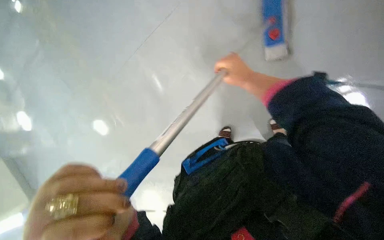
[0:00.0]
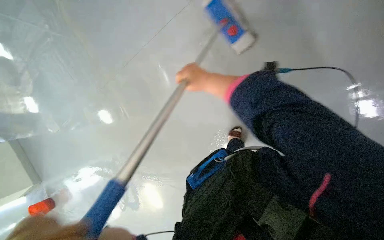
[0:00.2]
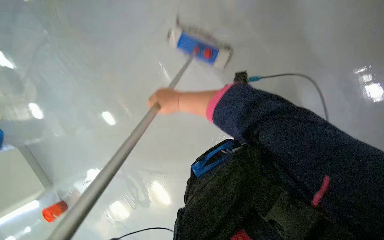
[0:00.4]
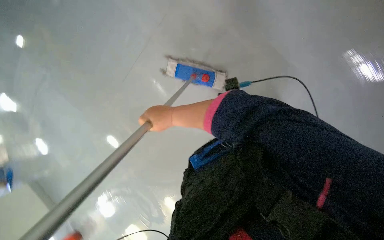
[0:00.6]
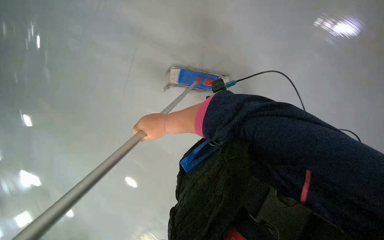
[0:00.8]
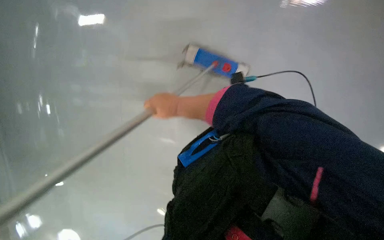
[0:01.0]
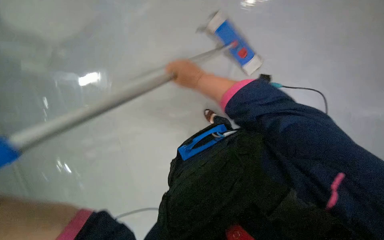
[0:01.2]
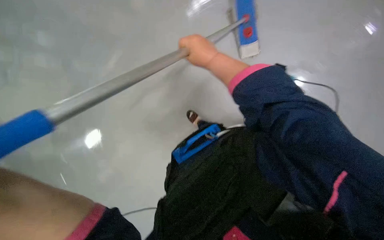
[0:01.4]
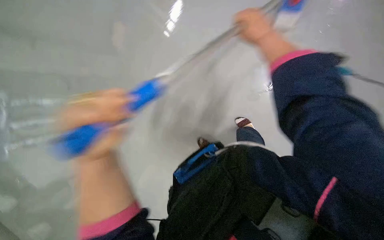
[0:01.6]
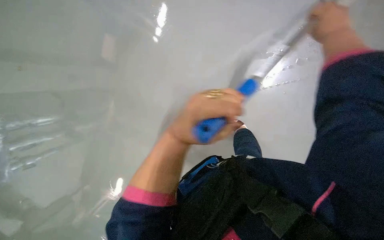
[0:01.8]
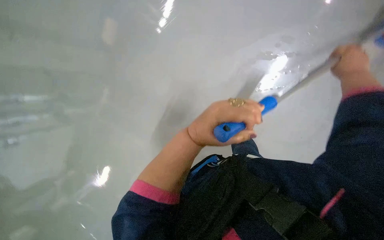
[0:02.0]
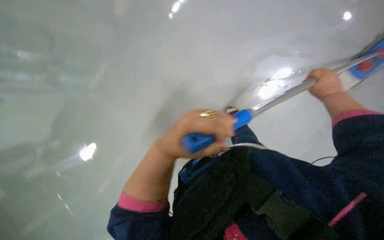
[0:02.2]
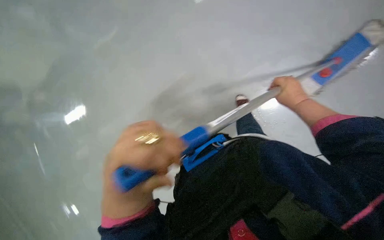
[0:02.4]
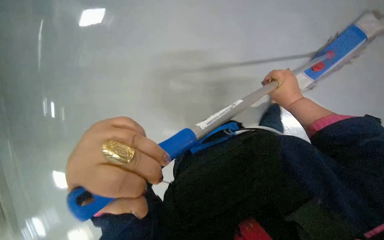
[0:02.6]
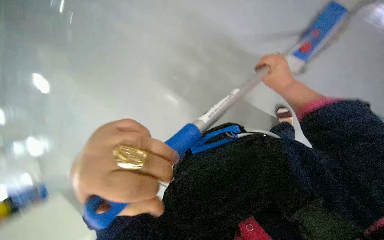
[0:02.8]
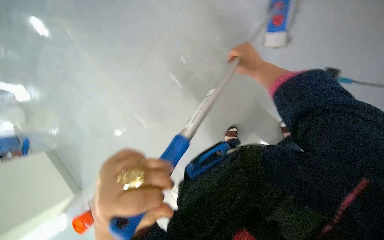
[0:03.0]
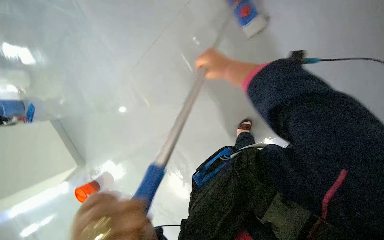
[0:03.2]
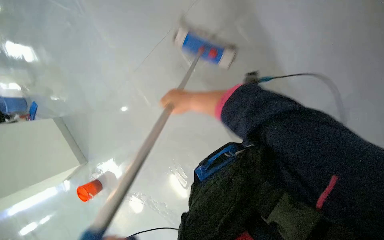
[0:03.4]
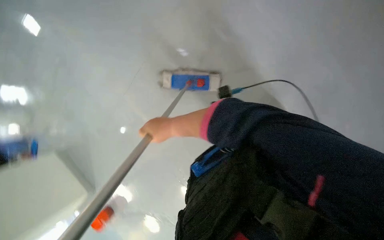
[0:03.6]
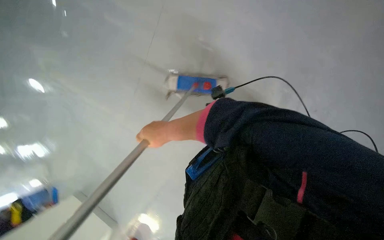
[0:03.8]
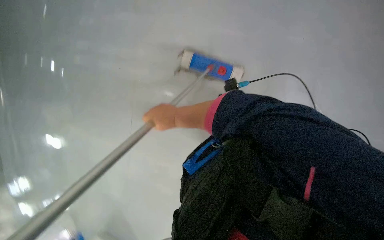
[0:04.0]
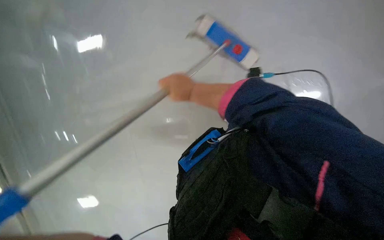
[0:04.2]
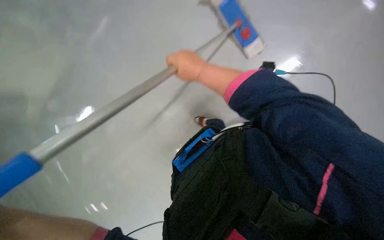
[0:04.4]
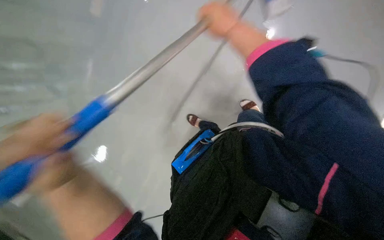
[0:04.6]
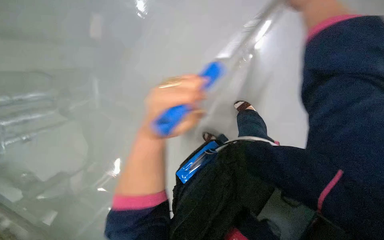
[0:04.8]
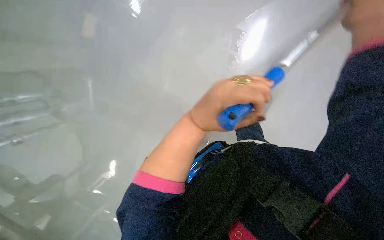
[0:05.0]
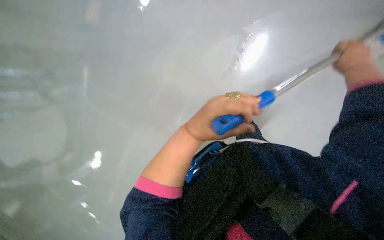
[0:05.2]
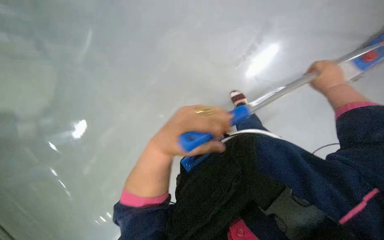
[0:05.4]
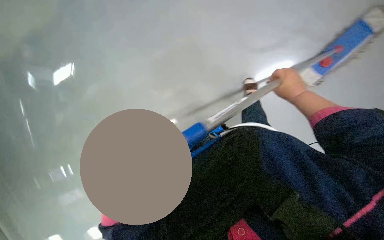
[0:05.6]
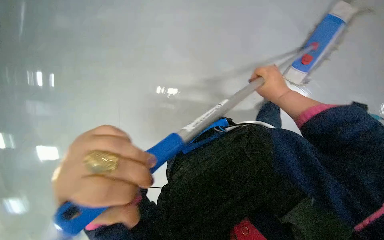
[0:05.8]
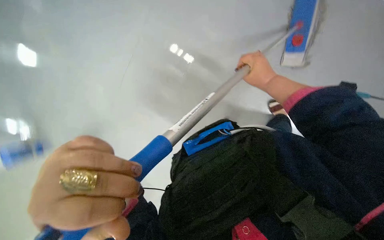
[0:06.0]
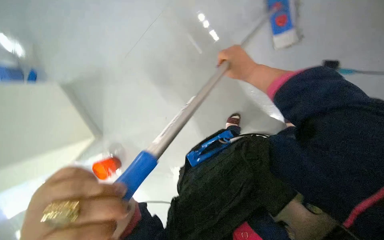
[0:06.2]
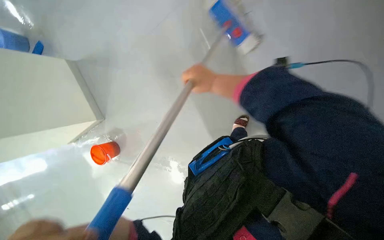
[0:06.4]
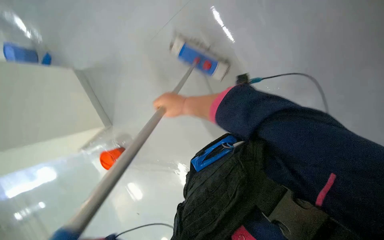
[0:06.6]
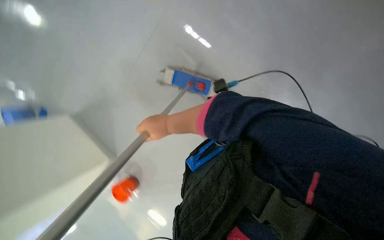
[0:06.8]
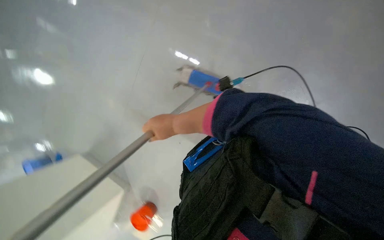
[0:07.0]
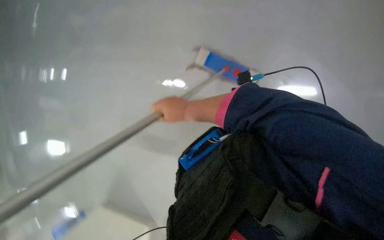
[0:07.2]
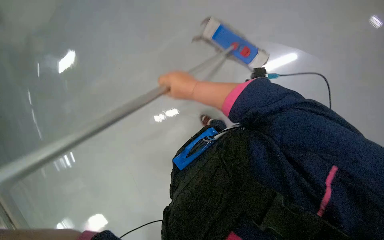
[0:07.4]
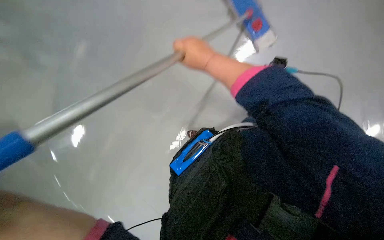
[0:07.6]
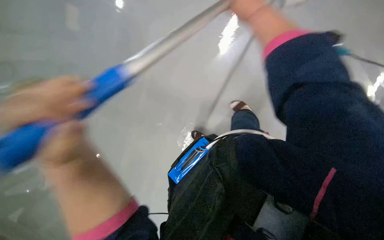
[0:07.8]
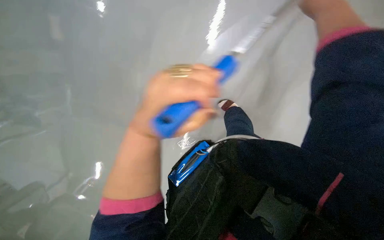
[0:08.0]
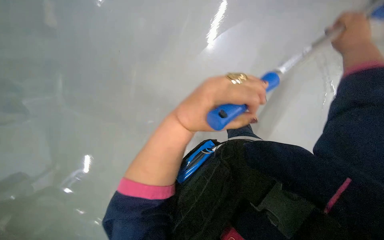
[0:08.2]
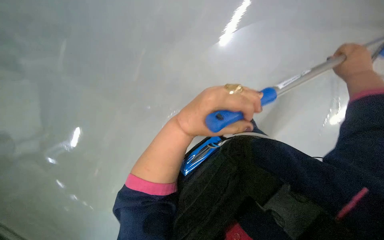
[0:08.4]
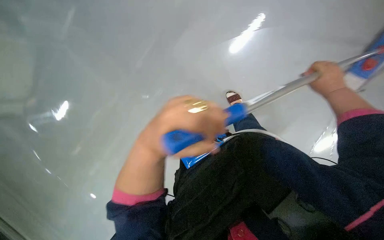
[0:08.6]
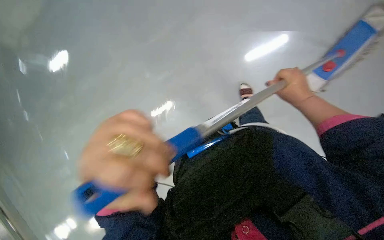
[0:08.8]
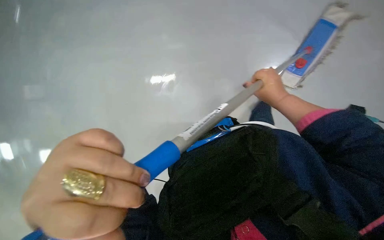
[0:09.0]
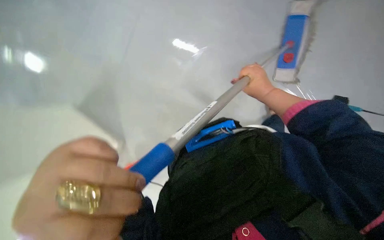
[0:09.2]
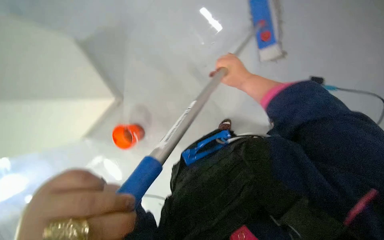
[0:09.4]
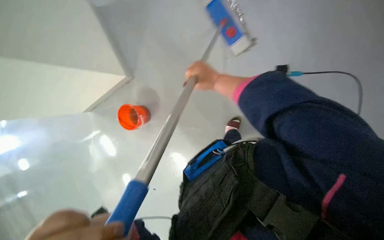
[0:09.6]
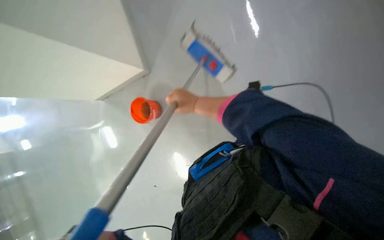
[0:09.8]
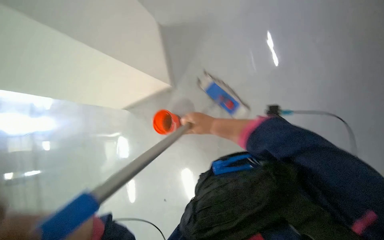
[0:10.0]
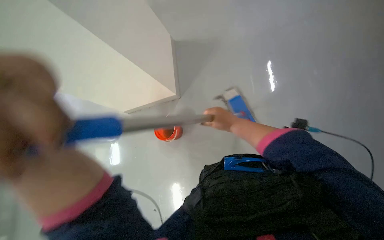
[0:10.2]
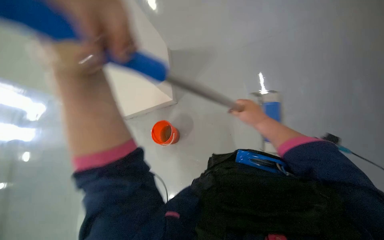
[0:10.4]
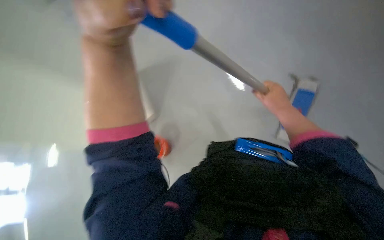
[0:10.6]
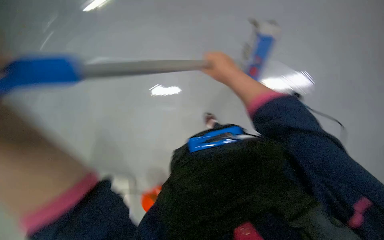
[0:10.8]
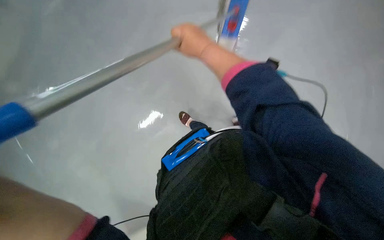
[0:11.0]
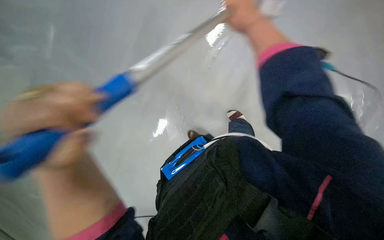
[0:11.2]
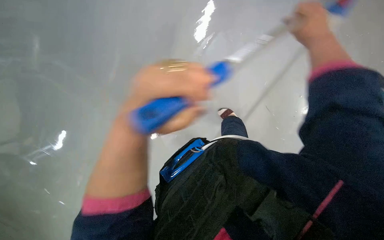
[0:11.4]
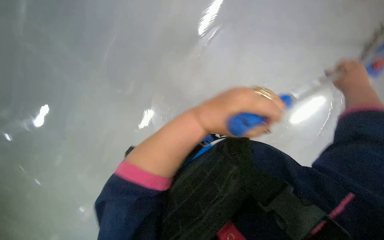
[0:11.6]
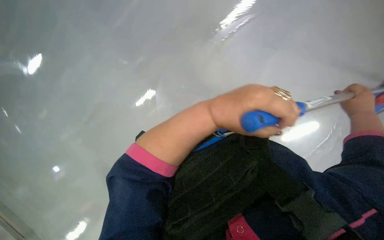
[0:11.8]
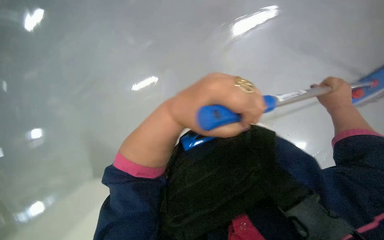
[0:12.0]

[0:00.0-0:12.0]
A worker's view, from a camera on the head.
Job: mopping floor.
The whole recording: Mopping the floor. The worker mops the floor with a flat mop, moving across different areas of the room.
0:01.6 to 0:03.0: The right hand goes roughly 15 cm down the picture, and goes to the right and returns, some 20 cm each way.
0:06.0 to 0:07.6: The right hand travels to the left and nearer to the camera by approximately 25 cm.
0:09.0 to 0:10.4: The wearer looks approximately 10 degrees further upward.
0:10.4 to 0:12.0: The right hand goes left and right, some 50 cm each way, reversing 2 times.

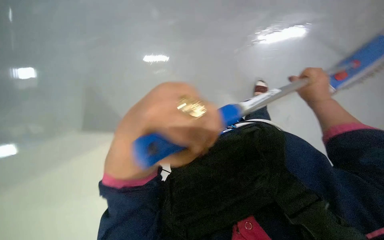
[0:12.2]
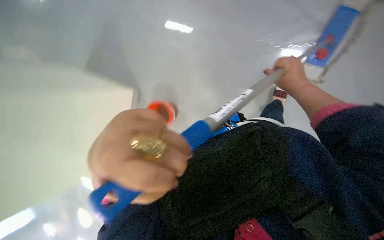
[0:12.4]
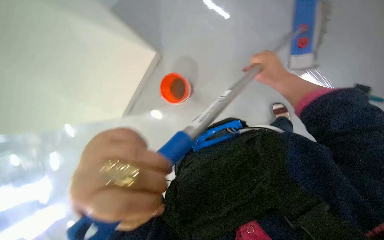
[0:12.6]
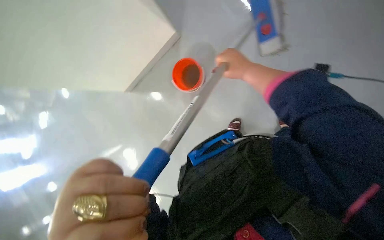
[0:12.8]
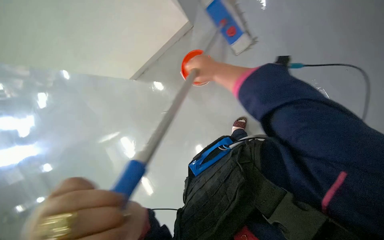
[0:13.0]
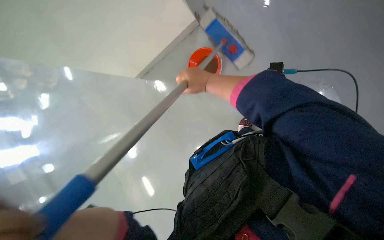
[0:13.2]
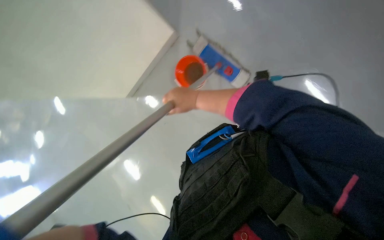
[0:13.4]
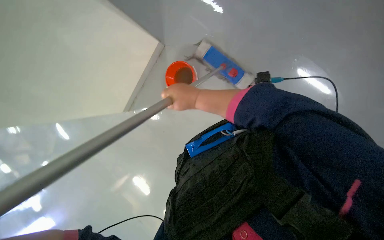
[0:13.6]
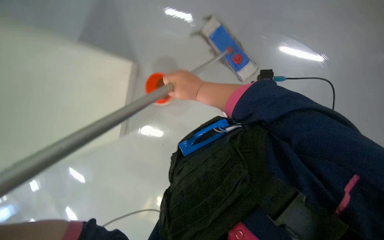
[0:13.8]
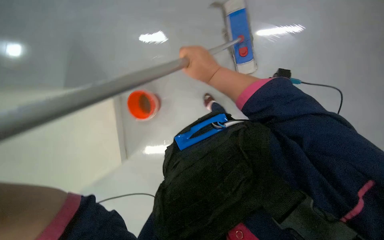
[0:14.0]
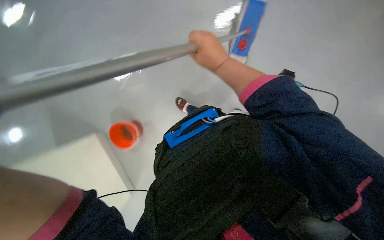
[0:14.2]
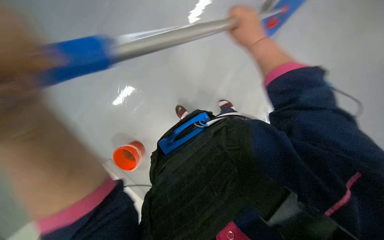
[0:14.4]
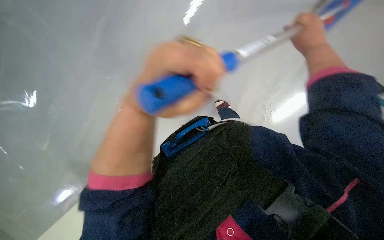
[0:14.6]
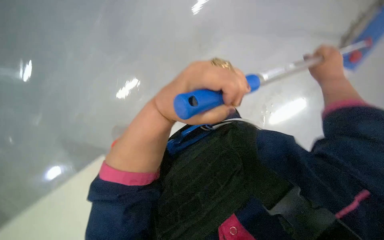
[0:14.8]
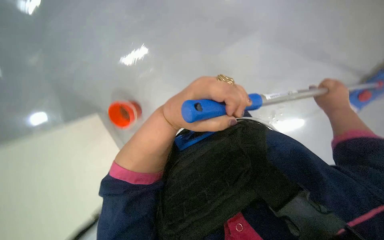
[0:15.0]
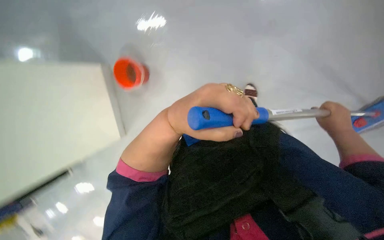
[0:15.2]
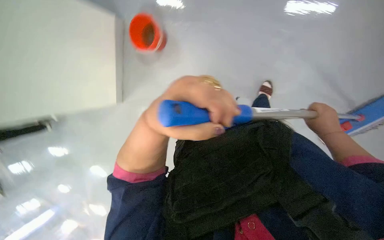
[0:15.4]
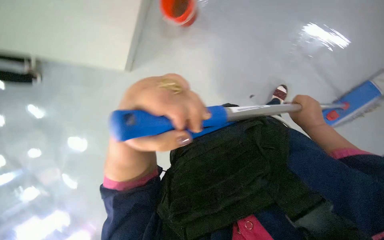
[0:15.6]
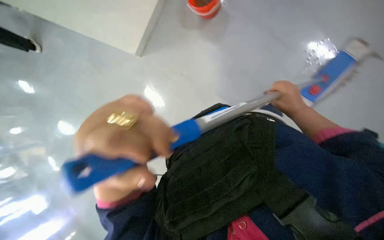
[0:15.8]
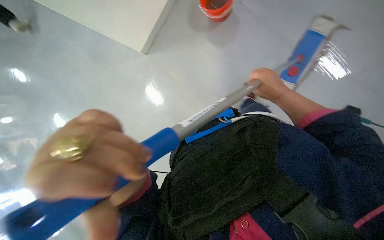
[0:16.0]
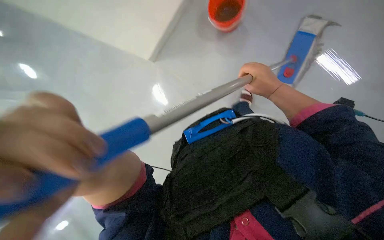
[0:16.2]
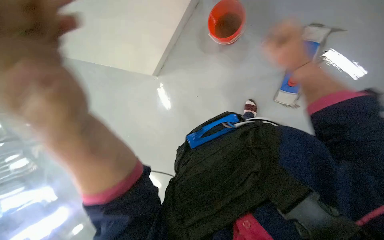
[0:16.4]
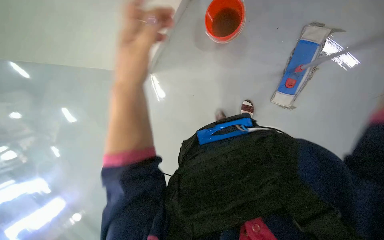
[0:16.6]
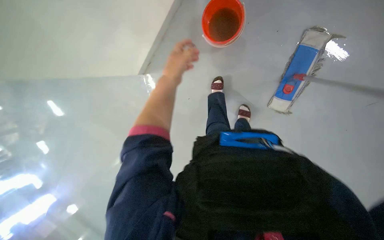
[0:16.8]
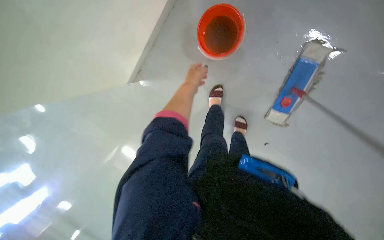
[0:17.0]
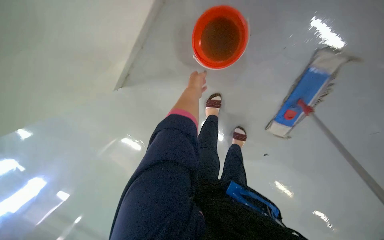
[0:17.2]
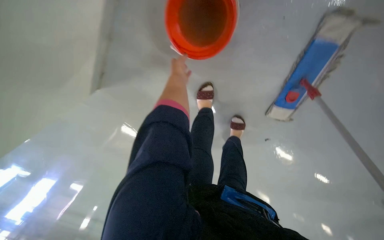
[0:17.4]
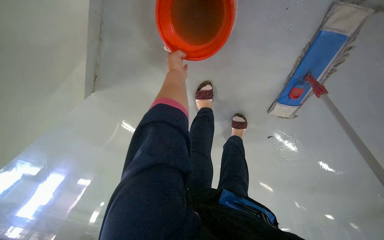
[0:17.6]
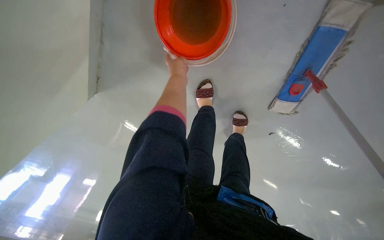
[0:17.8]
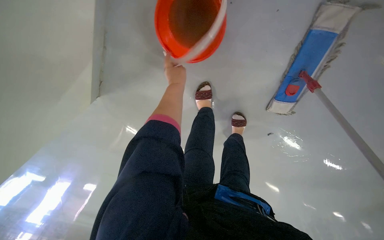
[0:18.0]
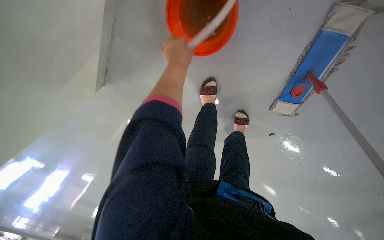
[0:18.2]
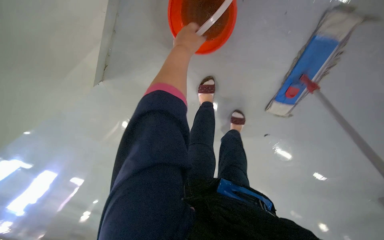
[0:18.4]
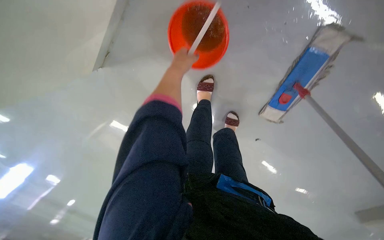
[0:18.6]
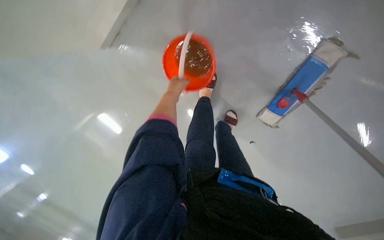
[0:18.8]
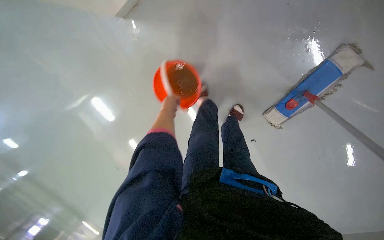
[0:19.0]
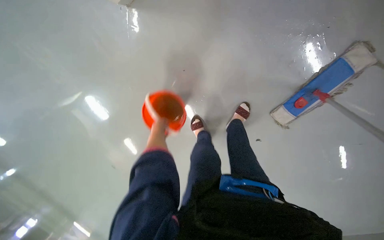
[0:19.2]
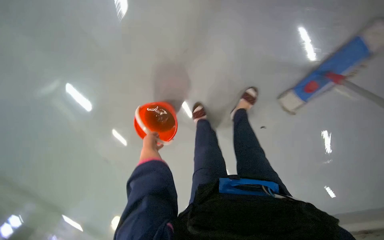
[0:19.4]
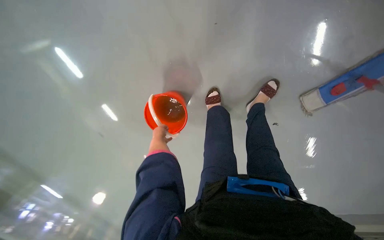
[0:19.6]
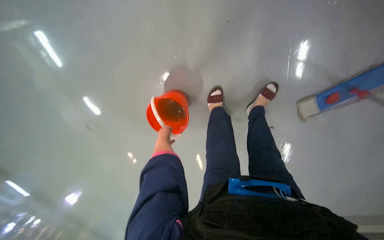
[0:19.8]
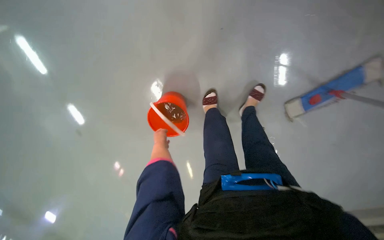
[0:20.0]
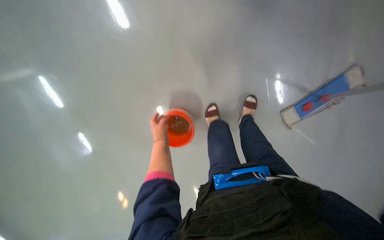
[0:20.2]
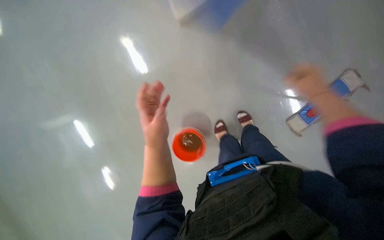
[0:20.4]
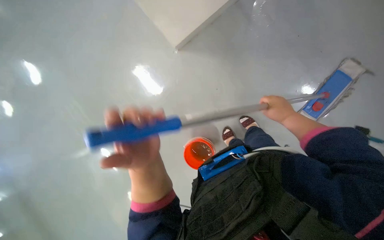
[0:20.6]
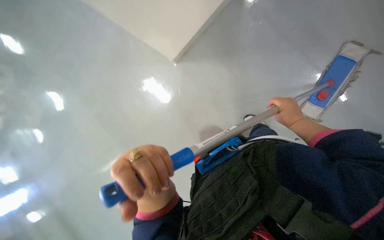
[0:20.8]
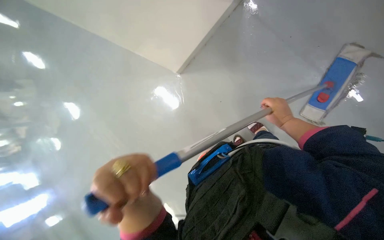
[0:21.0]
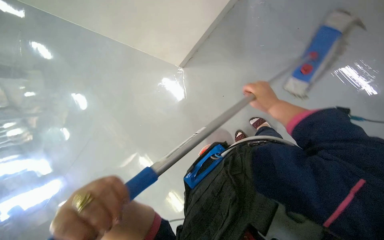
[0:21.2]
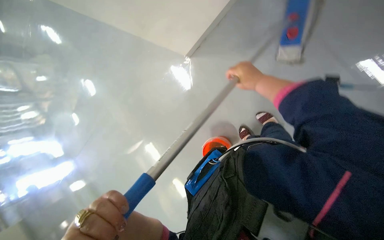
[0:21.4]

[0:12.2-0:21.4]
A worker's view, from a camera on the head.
Job: mopping floor.
The whole recording: Mopping the floor. The worker mops the floor with a flat mop, moving across different areas of the room.
0:12.2 to 0:13.8: The right hand travels to the left by approximately 35 cm.
0:13.8 to 0:15.2: The wearer looks approximately 25 degrees further upward.
0:15.2 to 0:16.8: The left hand heads up the picture and farther from the camera, covering about 30 cm.
0:16.8 to 0:18.4: The camera travels about 50 cm. The view tilts roughly 15 degrees downward.
0:18.4 to 0:19.8: The scene rotates clockwise by about 30 degrees. The left hand moves down the picture, to the left and farther from the camera, about 60 cm.
